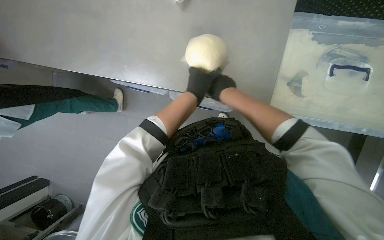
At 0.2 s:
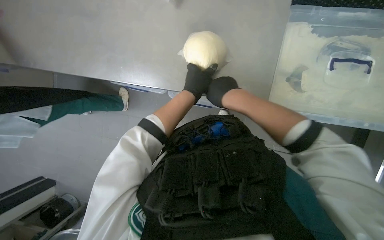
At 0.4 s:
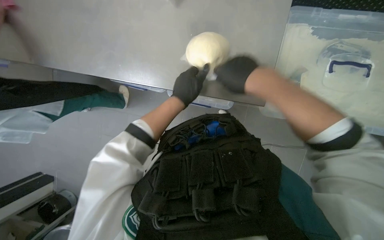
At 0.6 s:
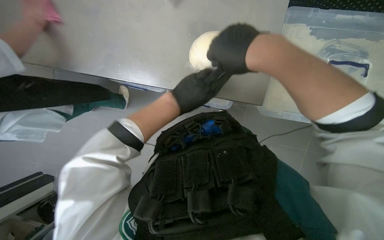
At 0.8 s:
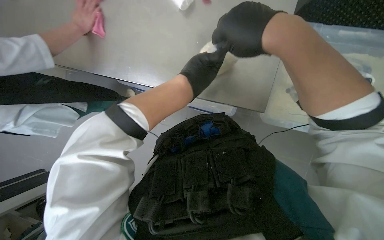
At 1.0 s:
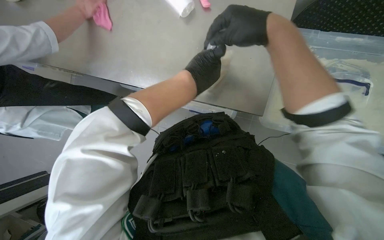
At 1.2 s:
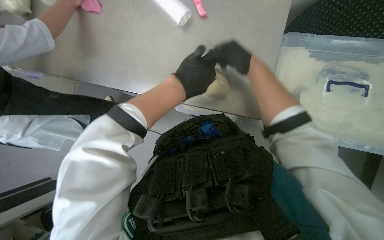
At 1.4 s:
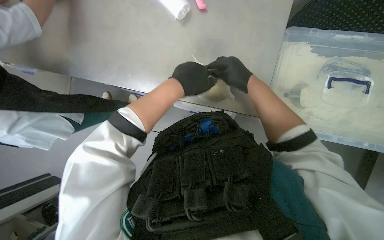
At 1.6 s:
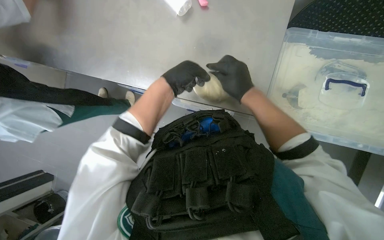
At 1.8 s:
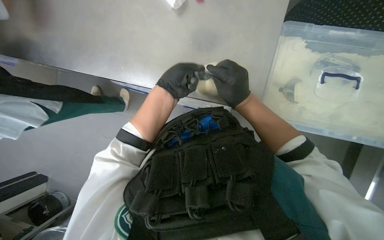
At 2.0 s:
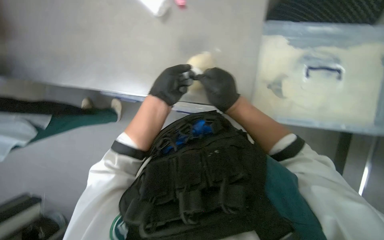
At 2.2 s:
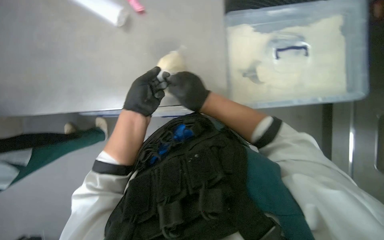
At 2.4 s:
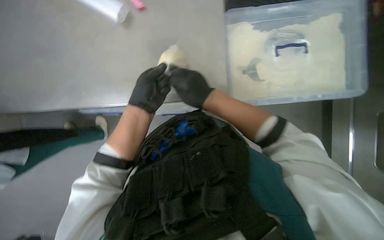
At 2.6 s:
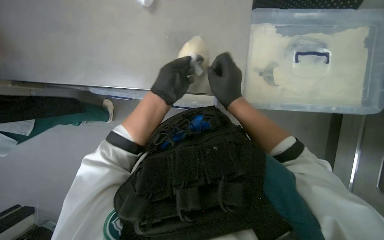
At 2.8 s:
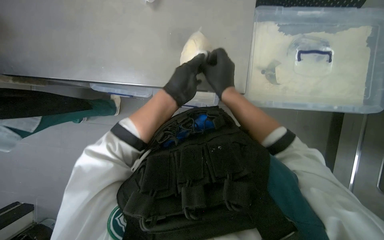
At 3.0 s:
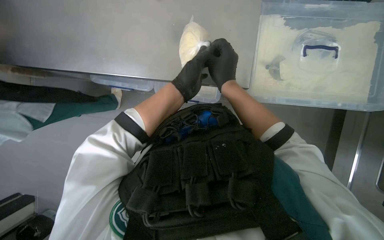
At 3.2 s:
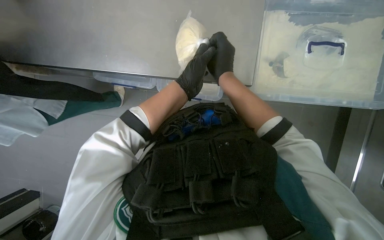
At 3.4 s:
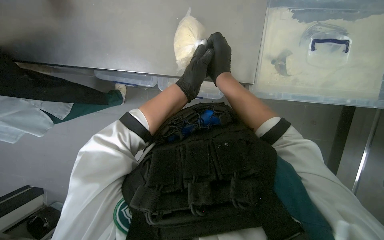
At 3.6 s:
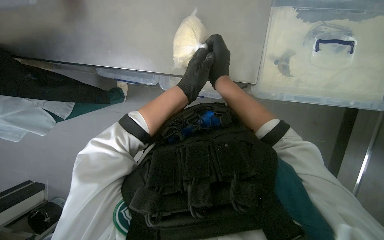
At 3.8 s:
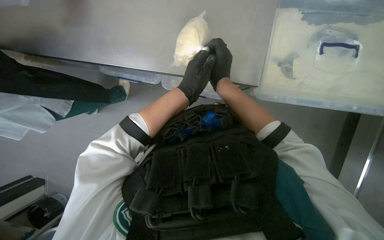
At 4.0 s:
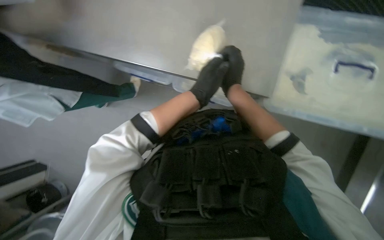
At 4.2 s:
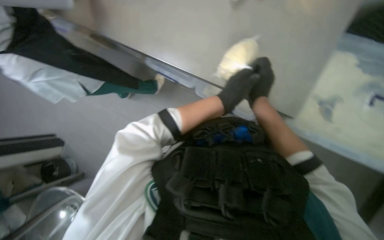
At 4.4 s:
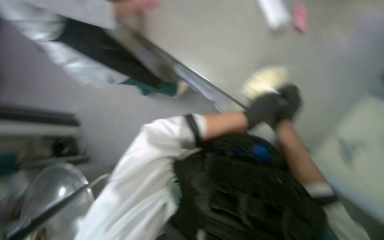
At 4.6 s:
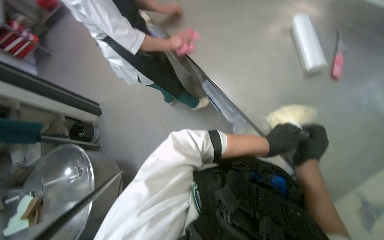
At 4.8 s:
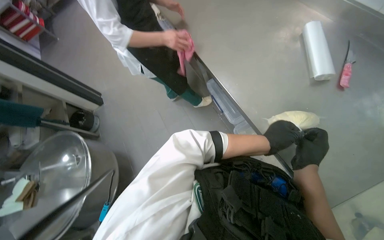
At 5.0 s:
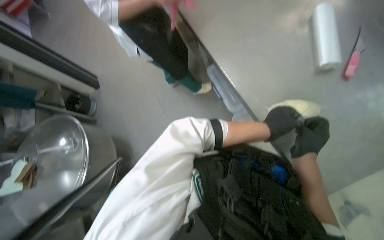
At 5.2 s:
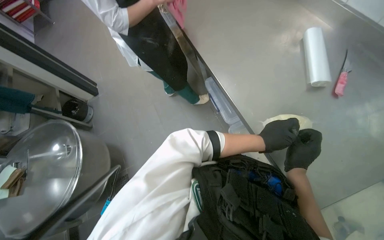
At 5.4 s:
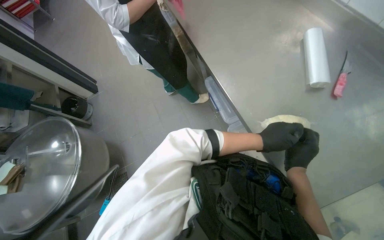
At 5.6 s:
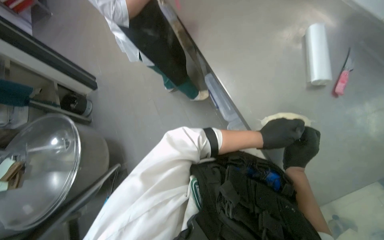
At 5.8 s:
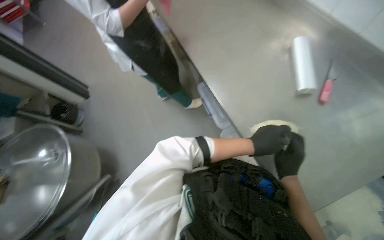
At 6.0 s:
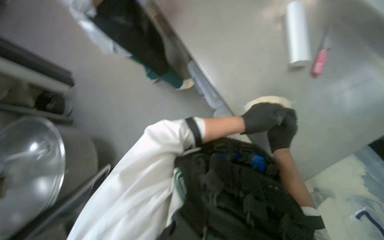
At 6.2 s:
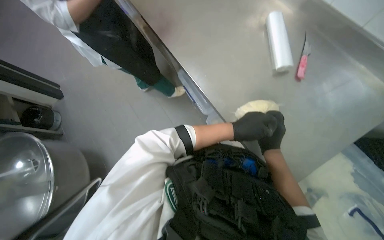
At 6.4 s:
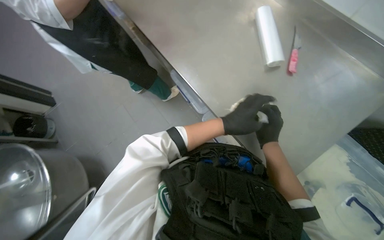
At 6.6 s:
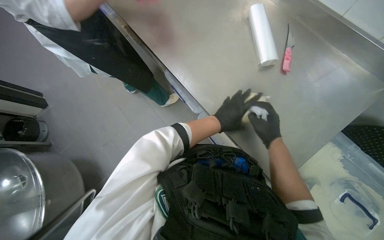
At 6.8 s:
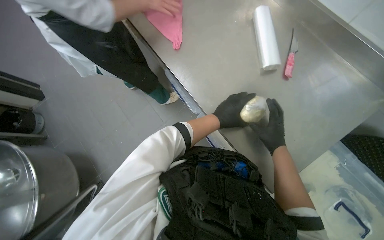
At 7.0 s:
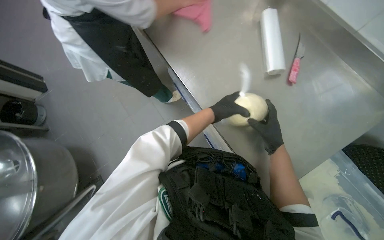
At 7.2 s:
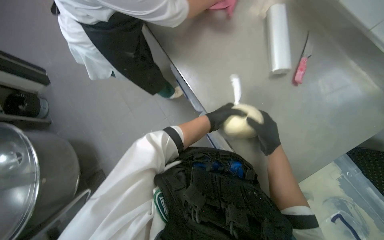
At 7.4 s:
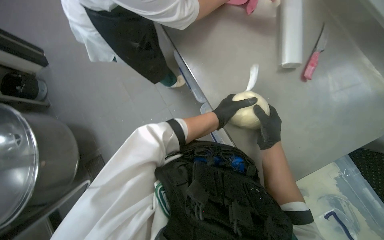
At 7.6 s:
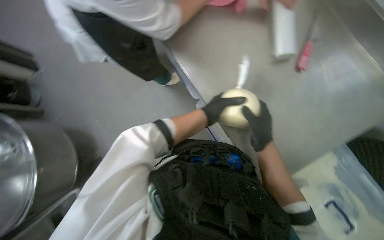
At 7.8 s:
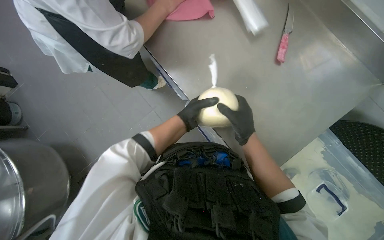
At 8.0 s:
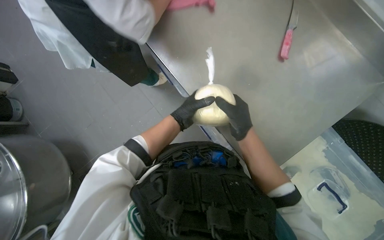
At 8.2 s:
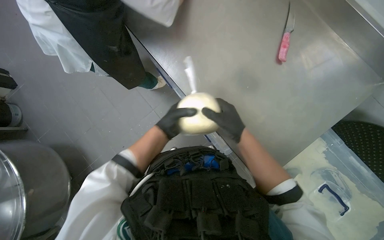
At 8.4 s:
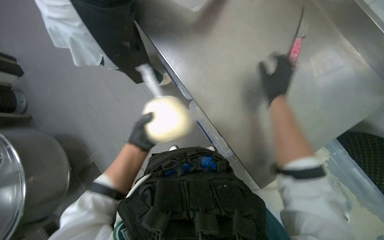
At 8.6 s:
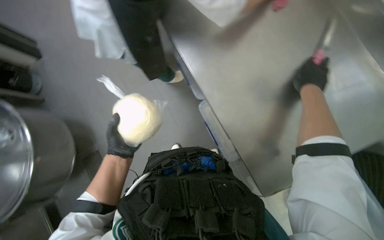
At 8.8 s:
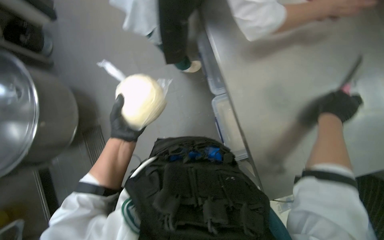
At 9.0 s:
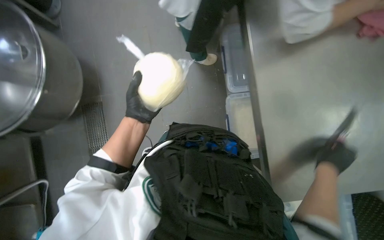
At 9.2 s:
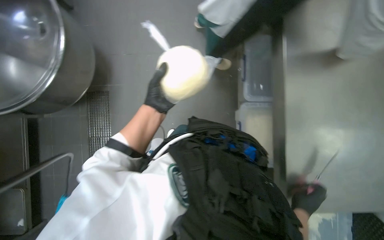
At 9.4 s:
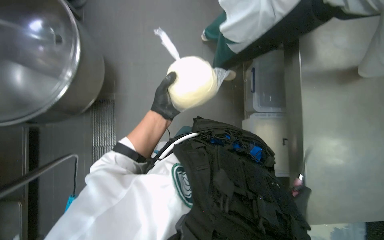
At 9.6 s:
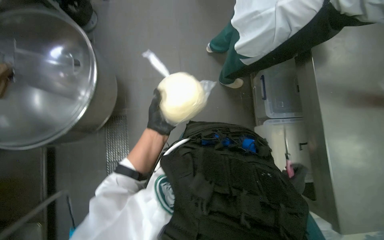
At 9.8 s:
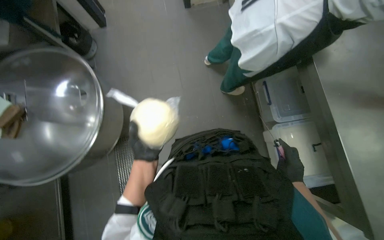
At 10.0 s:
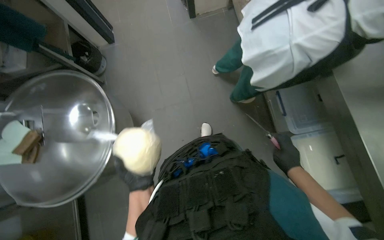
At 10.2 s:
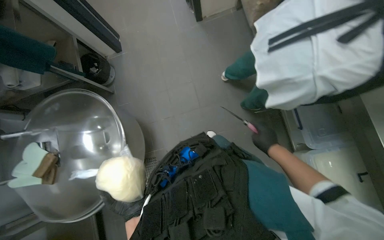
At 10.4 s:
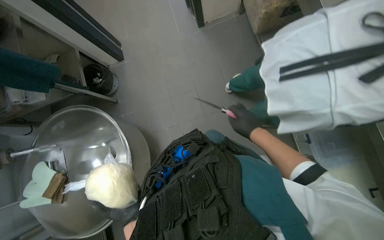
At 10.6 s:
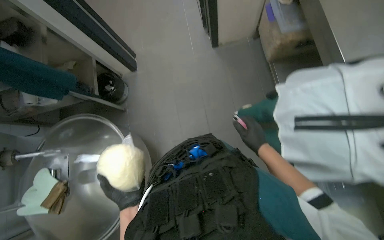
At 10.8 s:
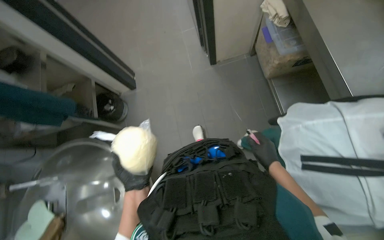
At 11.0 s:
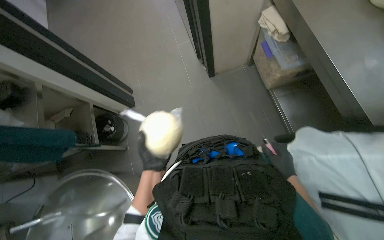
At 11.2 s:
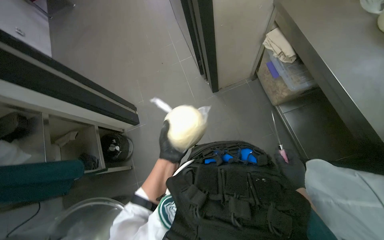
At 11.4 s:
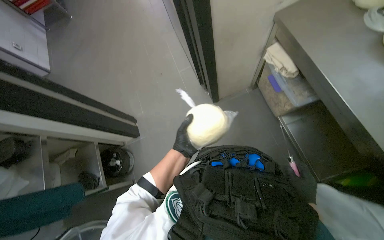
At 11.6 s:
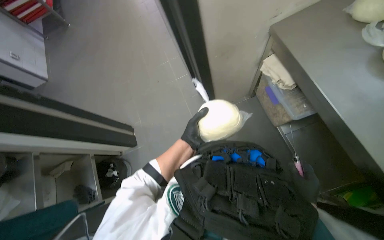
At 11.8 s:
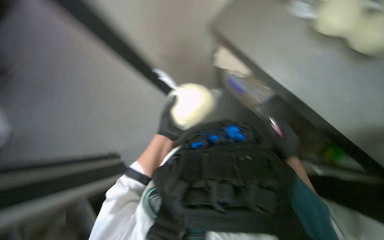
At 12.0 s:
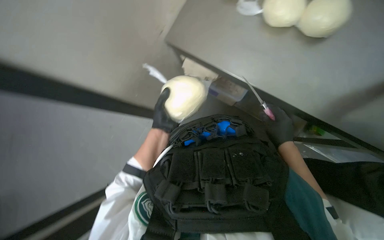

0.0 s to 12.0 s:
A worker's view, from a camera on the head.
Job: preparing food.
The whole recording: Wrapping dough in plastic. The worker tears off plastic wrap and wraps a ball of dough.
0.0 to 1.6 s: The right hand moves about 15 cm nearer to the camera and comes back.
3.0 to 4.4 s: The wearer's head swings some 35 degrees to the left.
7.6 to 9.0 s: The right hand is displaced to the right by some 20 cm, while the left hand travels to the left by roughly 20 cm.
9.0 to 10.4 s: The camera travels about 70 cm.
10.4 to 12.0 s: The camera is carried approximately 70 cm. The scene turns roughly 30 degrees counterclockwise in the picture.

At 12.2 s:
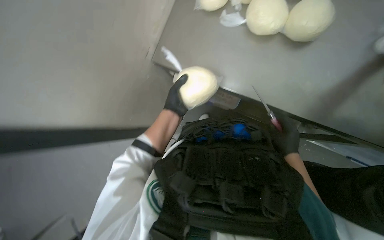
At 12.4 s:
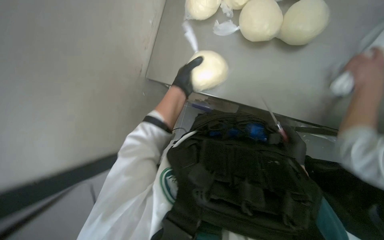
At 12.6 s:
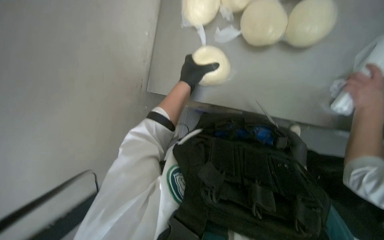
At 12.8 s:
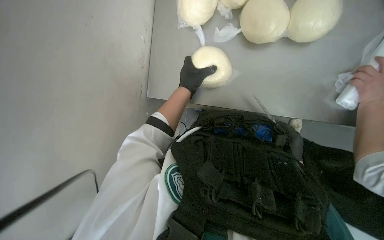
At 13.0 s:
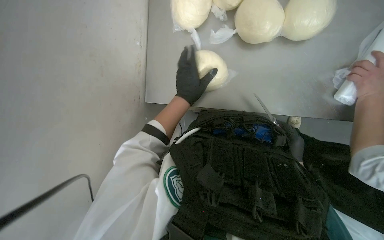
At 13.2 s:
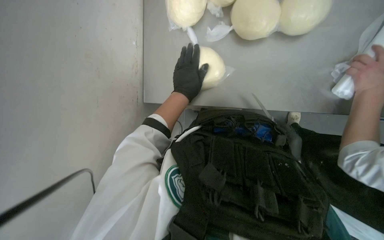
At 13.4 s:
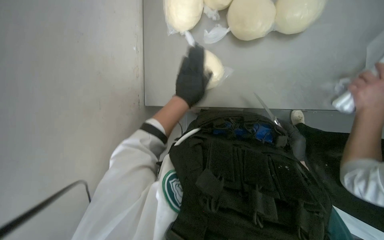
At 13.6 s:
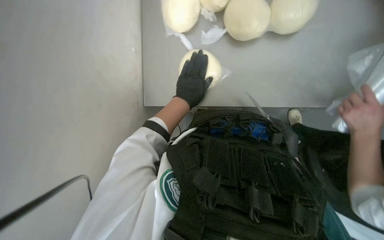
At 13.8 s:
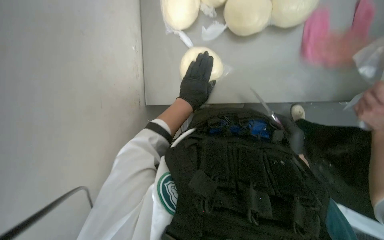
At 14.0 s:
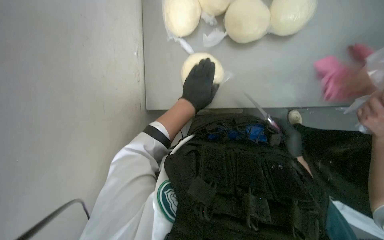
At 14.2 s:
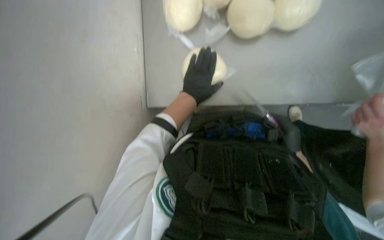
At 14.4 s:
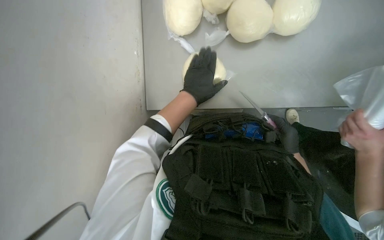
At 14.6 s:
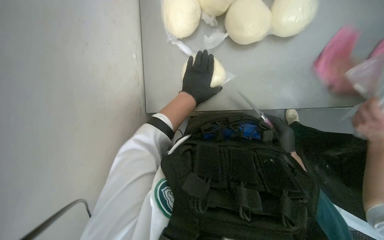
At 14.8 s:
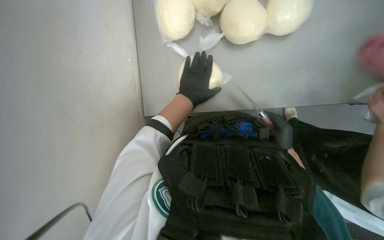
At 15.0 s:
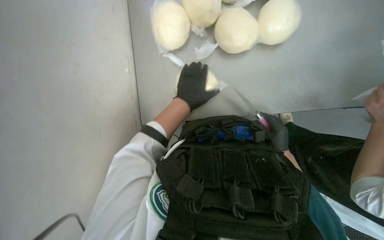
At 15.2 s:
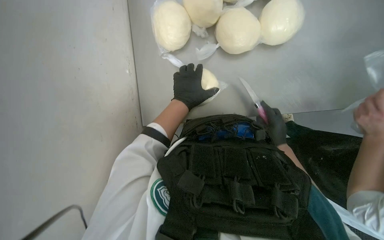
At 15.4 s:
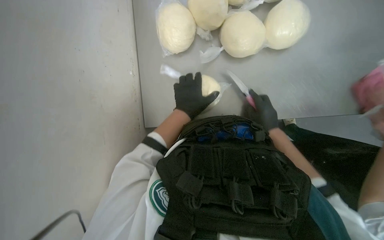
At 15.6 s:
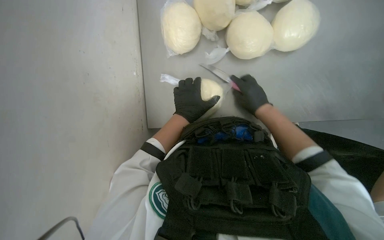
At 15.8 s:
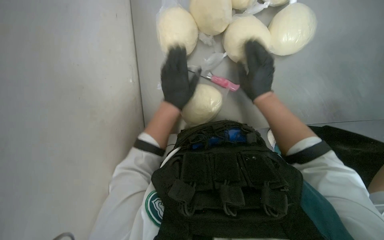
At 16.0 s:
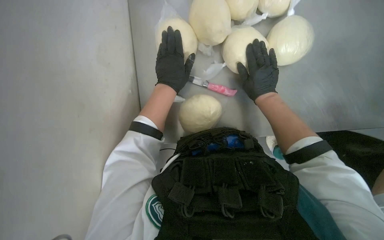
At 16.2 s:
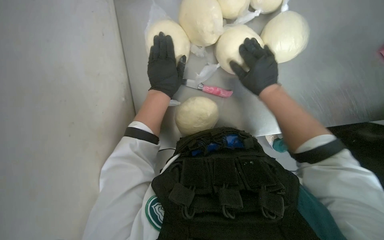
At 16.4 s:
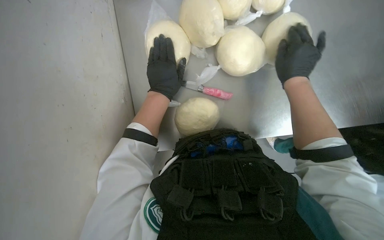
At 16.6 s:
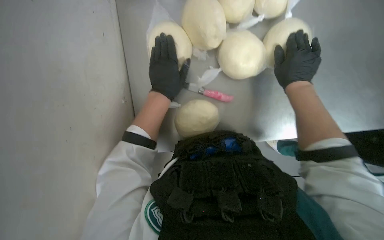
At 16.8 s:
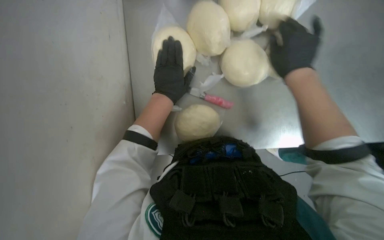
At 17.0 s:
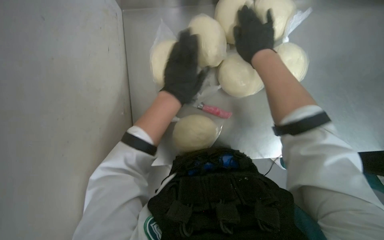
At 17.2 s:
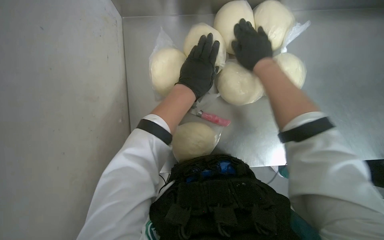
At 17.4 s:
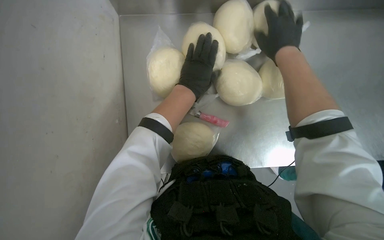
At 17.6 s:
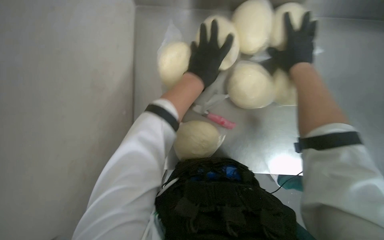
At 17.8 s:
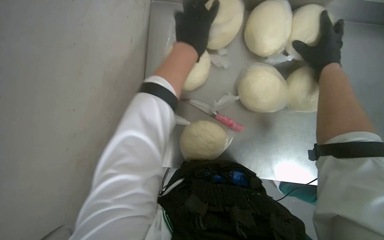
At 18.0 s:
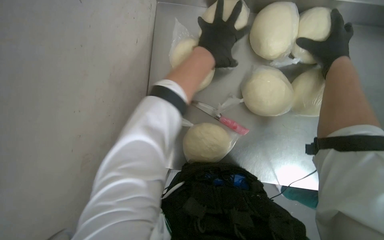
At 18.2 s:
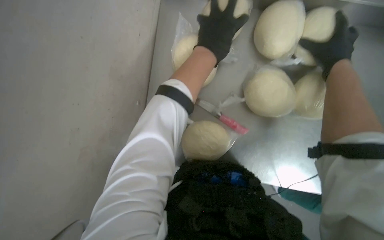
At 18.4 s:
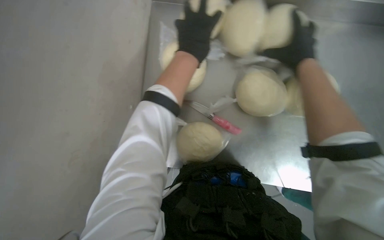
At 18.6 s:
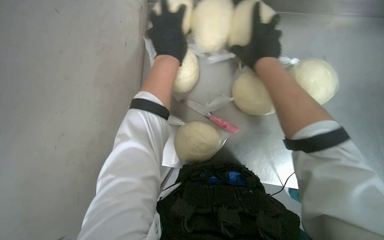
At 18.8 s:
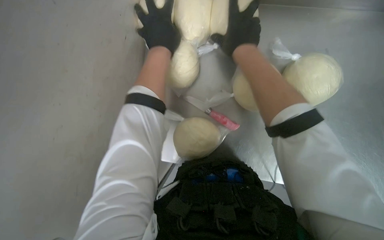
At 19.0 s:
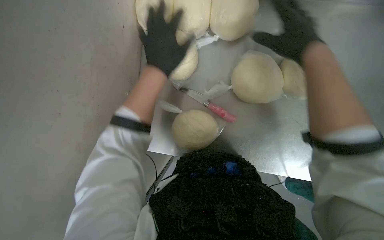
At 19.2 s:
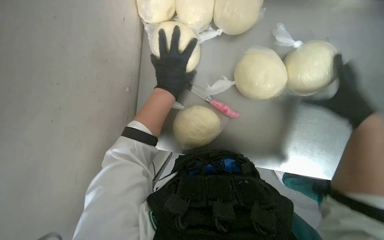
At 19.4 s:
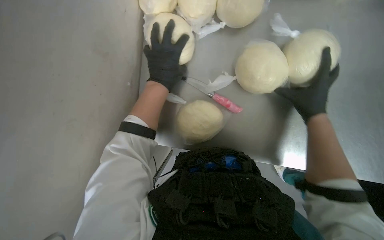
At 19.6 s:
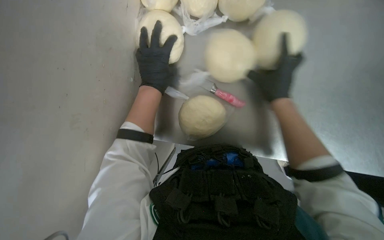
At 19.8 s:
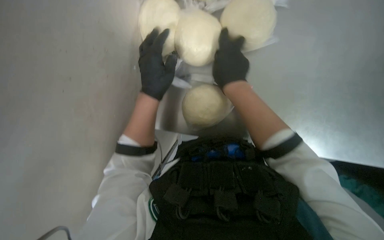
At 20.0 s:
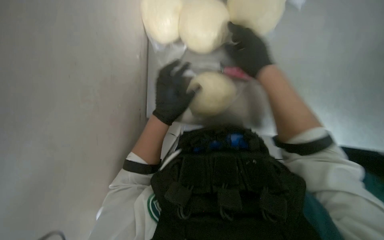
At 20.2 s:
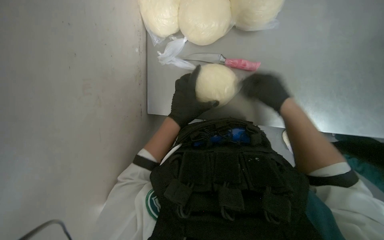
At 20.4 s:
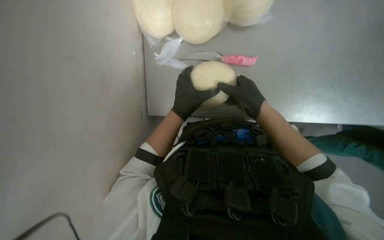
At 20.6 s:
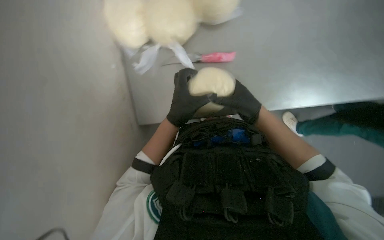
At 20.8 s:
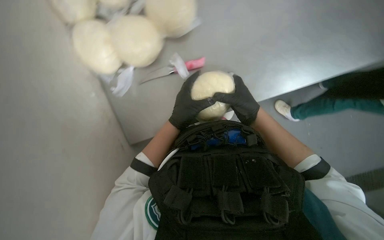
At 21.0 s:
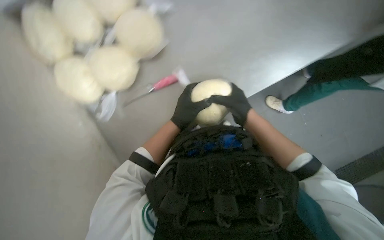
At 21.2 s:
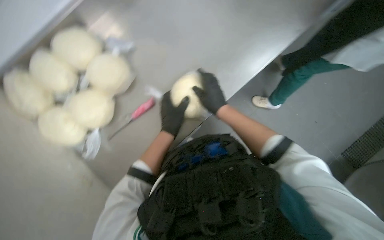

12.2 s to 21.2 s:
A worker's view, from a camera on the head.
Job: preparing food.
The whole recording: Wrapping dough in plastic. The worker tears off plastic wrap and wraps a ball of dough.
15.2 to 16.6 s: The right hand shifts about 25 cm up the picture and nearer to the camera.
16.6 to 18.2 s: The hands both shift up the picture by roughly 20 cm.
18.2 to 19.8 s: The left hand moves down the picture, some 20 cm; the right hand goes left and right, roughly 35 cm each way, reversing 2 times.
19.8 to 21.2 s: The scene rotates counterclockwise by approximately 40 degrees.
